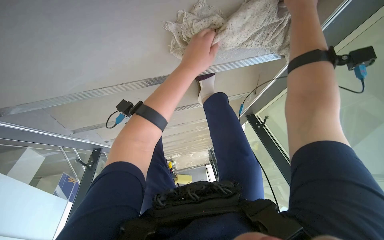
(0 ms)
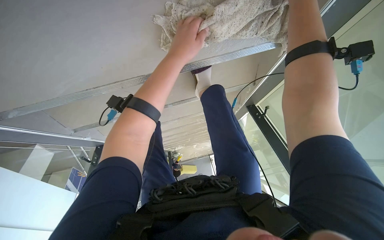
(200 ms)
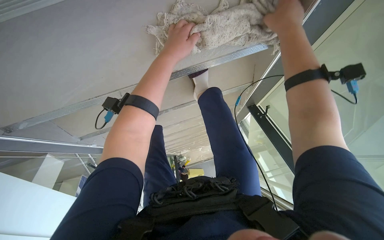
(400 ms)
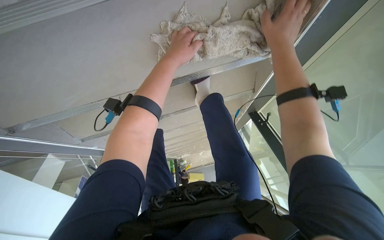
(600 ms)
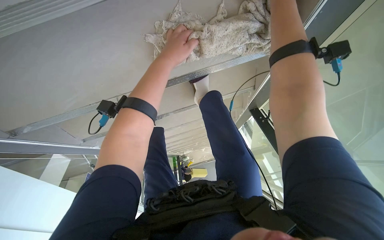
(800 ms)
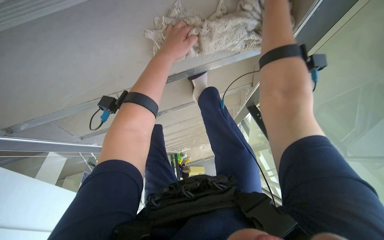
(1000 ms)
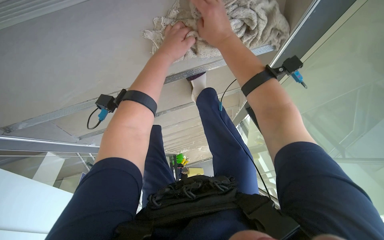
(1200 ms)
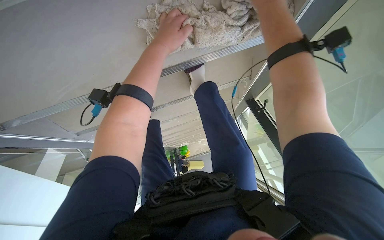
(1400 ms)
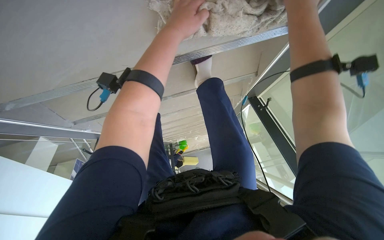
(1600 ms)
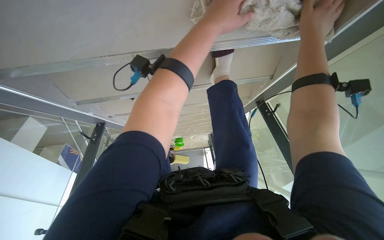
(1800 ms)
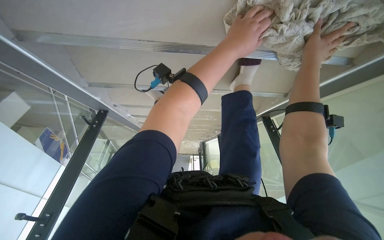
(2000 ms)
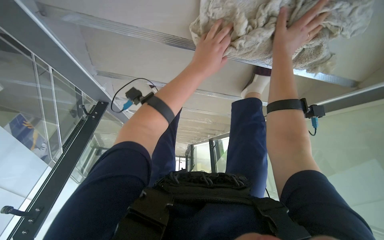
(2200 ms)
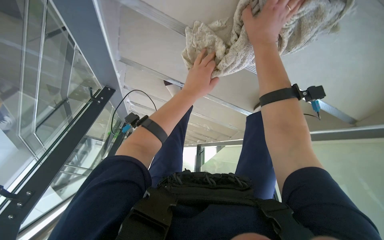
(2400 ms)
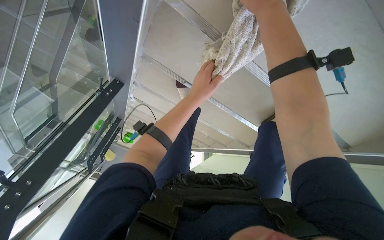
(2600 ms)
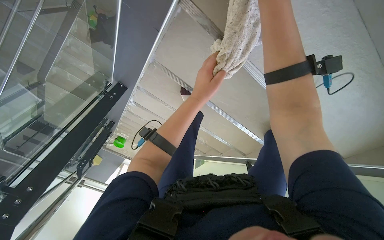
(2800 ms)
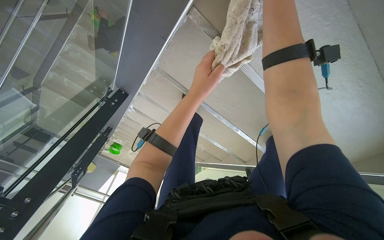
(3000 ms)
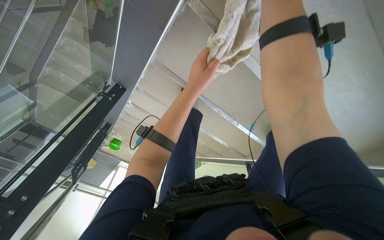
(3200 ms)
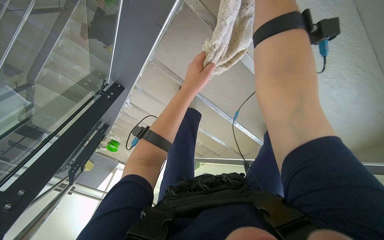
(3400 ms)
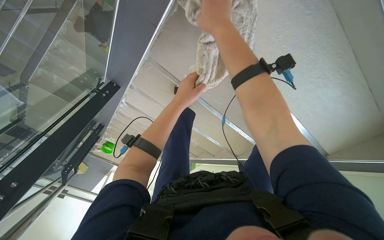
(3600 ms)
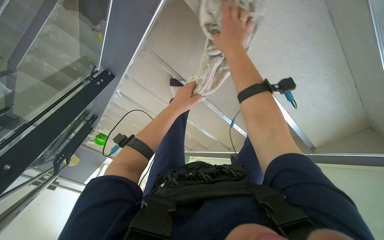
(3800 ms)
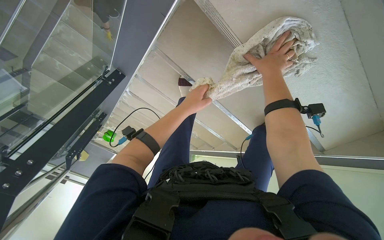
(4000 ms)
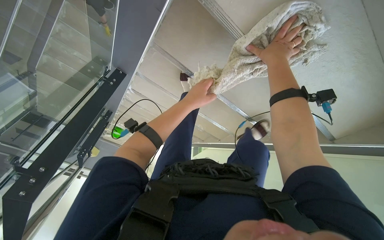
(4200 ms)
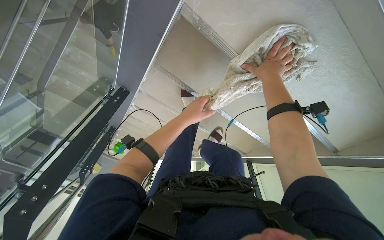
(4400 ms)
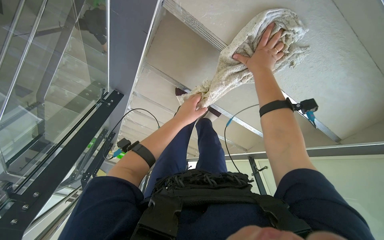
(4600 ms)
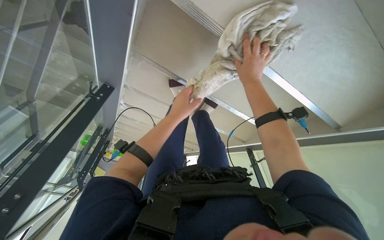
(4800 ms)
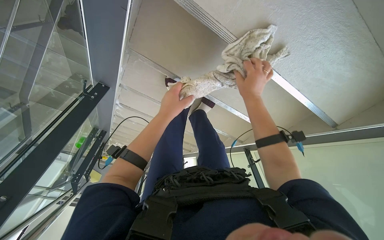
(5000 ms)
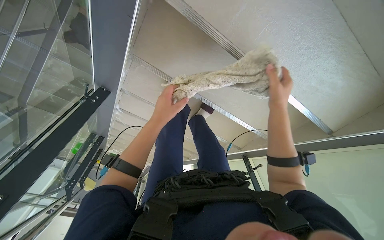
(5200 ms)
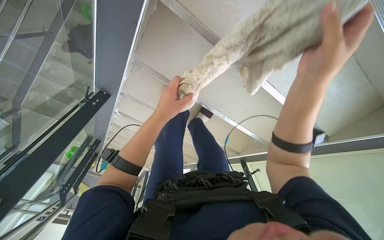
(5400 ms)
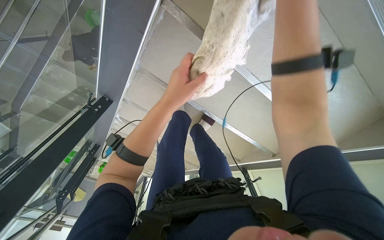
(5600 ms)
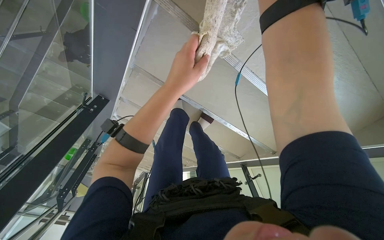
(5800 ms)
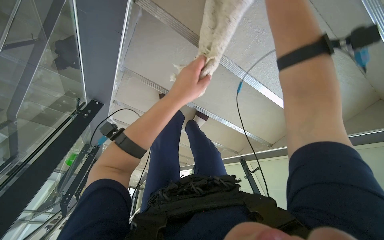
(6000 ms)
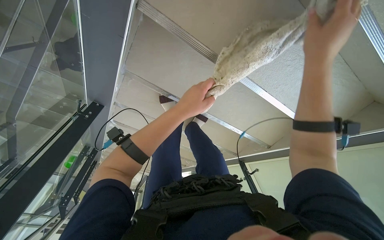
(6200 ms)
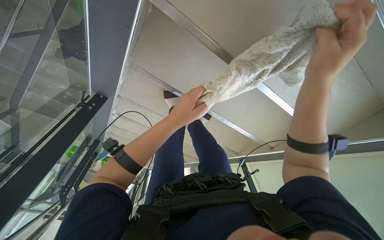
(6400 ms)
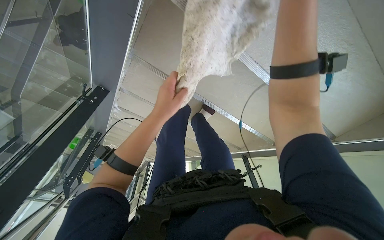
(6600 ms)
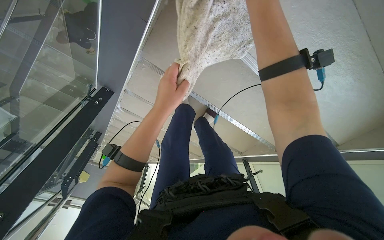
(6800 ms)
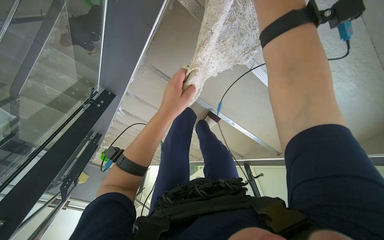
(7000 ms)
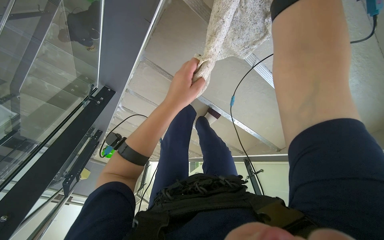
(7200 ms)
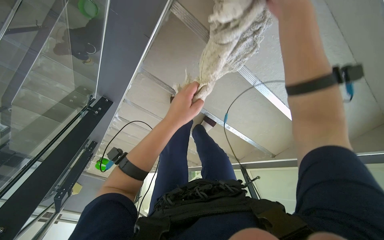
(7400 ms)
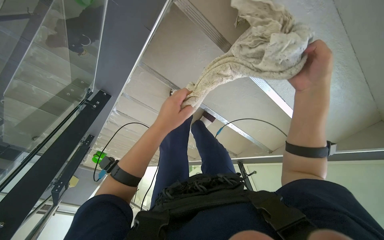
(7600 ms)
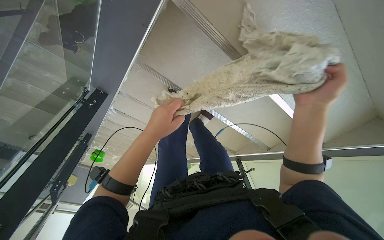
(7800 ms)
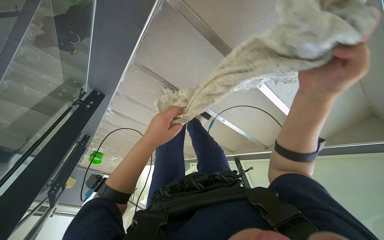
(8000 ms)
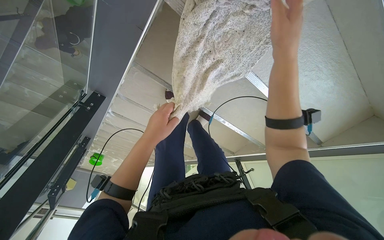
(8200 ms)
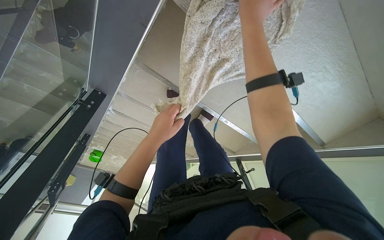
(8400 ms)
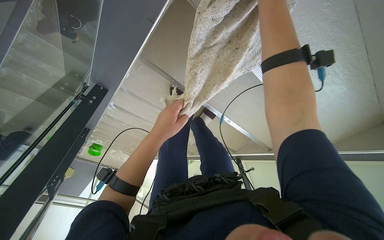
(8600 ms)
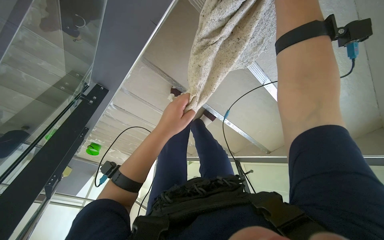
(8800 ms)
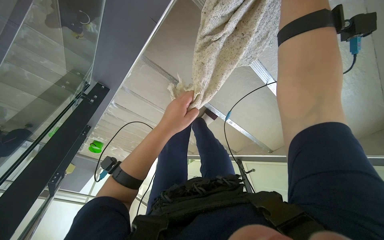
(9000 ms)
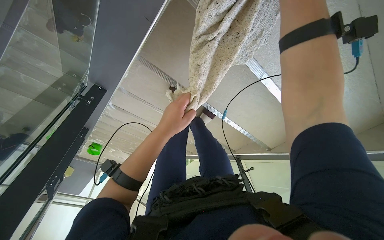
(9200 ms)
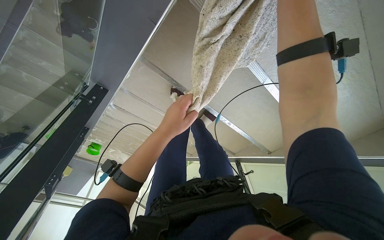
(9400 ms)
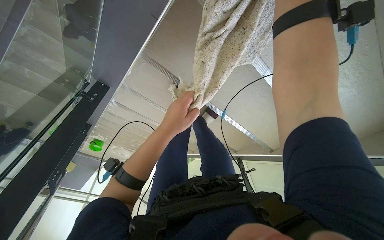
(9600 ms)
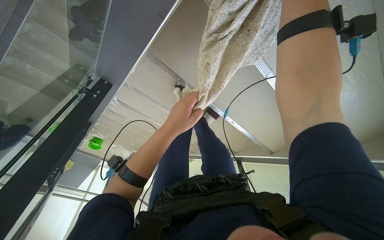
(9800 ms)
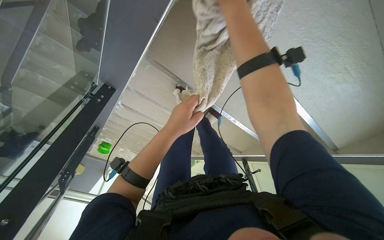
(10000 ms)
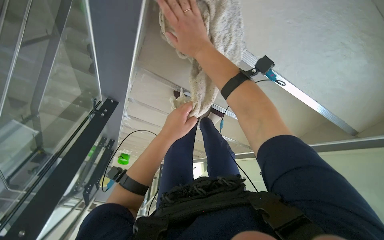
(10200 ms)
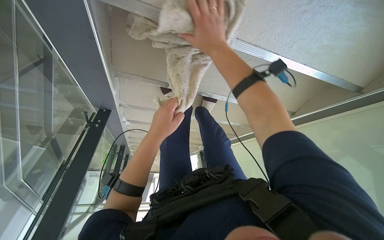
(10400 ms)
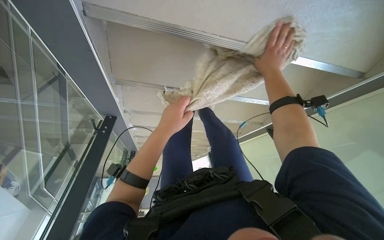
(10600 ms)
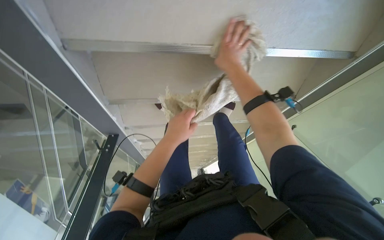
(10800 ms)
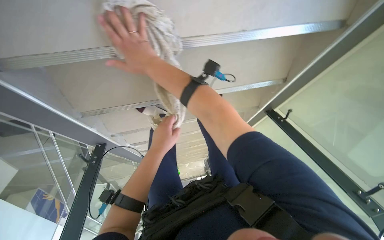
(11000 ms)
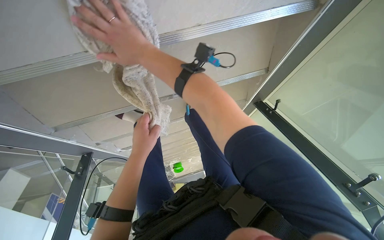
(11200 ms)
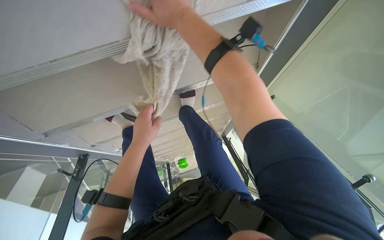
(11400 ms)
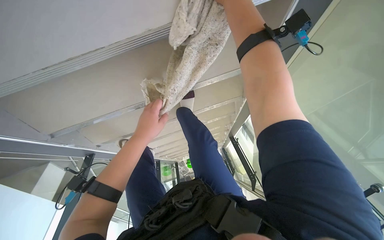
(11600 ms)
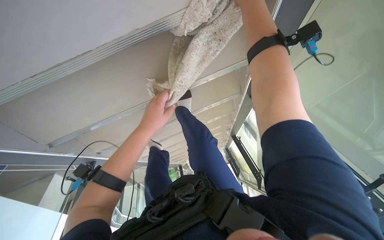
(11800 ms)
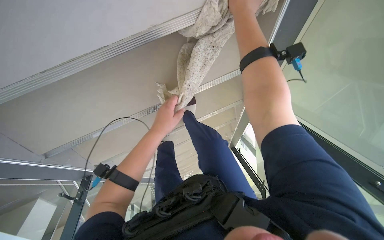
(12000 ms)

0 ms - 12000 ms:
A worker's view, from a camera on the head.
Job: wiping surfaces.
The whole recording: Wiping stairs and railings. The worker wipes the glass railing and the underside of the stairs with a cloth.
0 ms - 1600 ms: The hands are busy where they are.
1600 ms - 3000 ms: The wearer looks about 20 degrees further upward. Everything in view rotates some 35 degrees clockwise.
3000 ms - 4400 ms: The left hand is displaced down the picture by some 10 cm.
4400 ms - 6000 ms: The right hand is displaced nearer to the camera by roughly 20 cm.
10400 ms - 12000 ms: Everything in view rotates some 30 degrees counterclockwise.

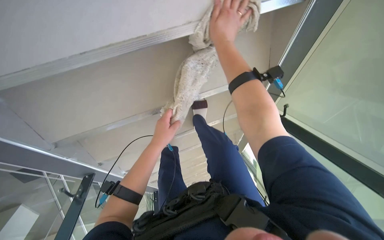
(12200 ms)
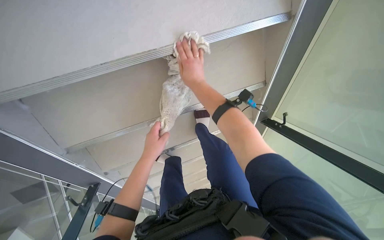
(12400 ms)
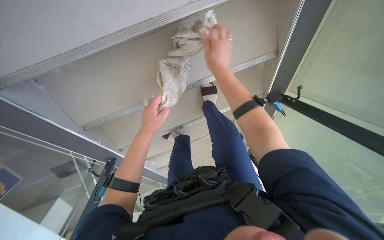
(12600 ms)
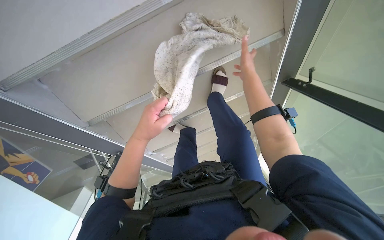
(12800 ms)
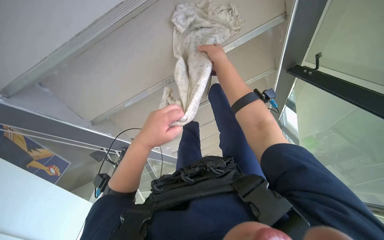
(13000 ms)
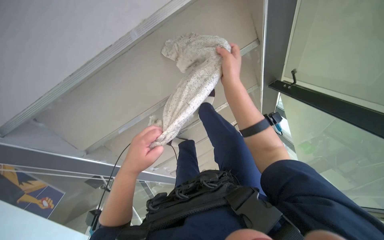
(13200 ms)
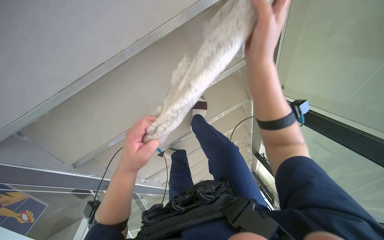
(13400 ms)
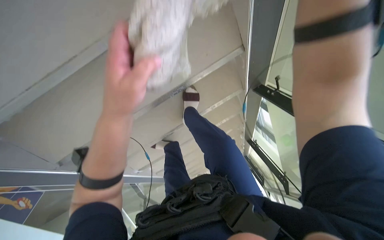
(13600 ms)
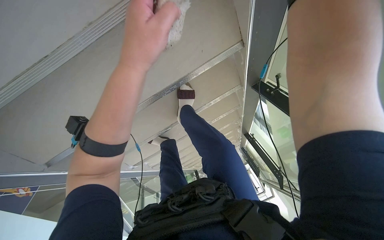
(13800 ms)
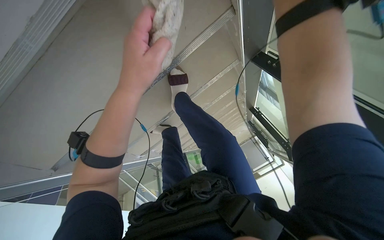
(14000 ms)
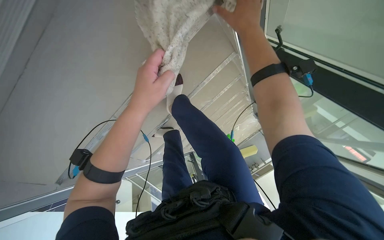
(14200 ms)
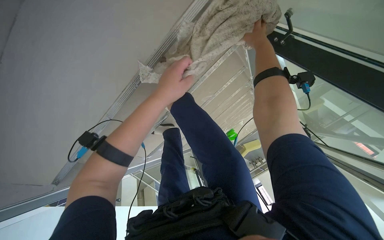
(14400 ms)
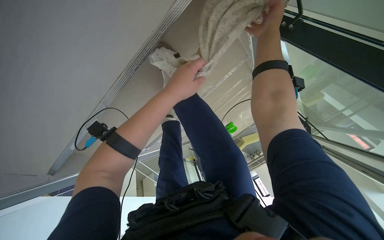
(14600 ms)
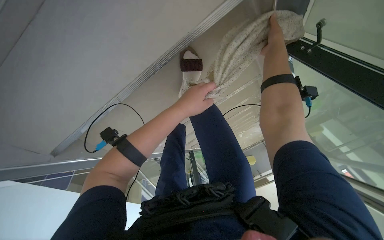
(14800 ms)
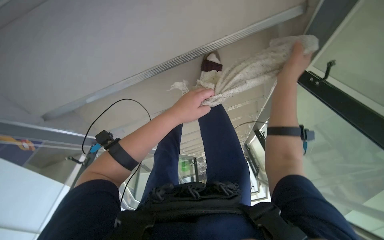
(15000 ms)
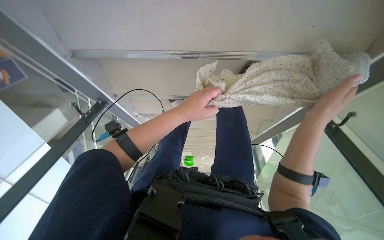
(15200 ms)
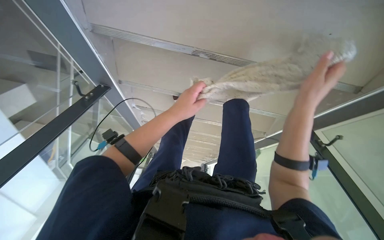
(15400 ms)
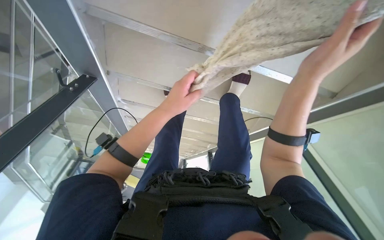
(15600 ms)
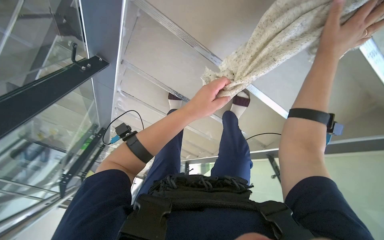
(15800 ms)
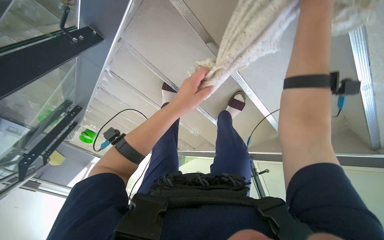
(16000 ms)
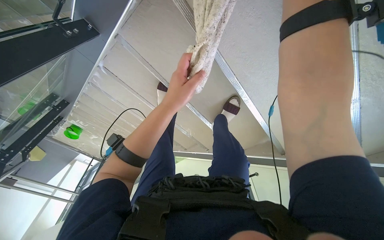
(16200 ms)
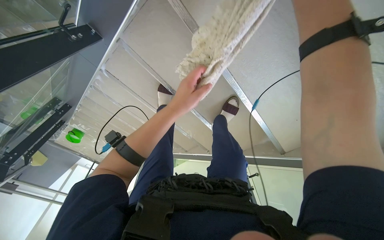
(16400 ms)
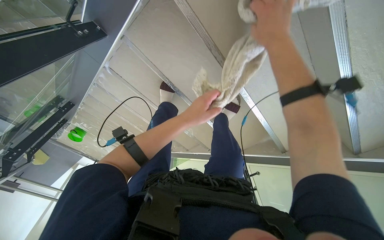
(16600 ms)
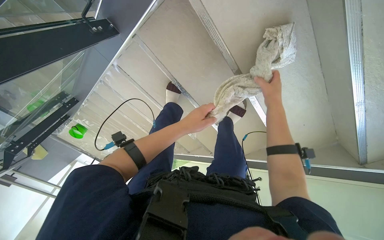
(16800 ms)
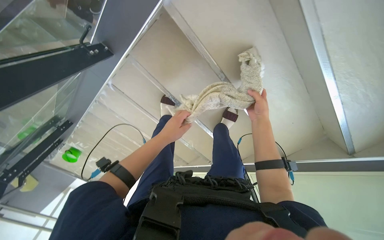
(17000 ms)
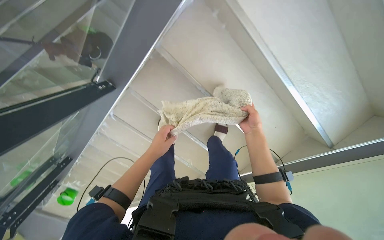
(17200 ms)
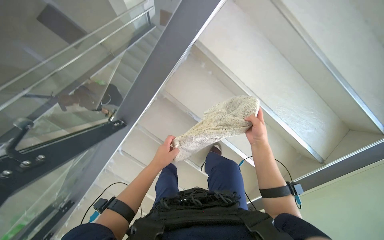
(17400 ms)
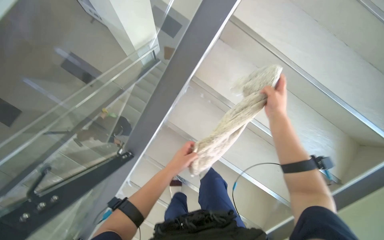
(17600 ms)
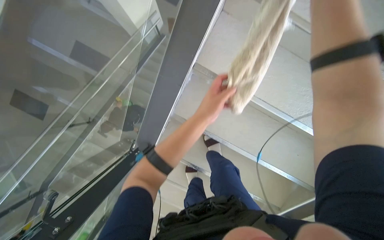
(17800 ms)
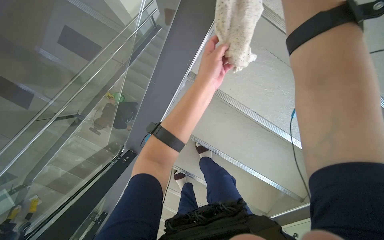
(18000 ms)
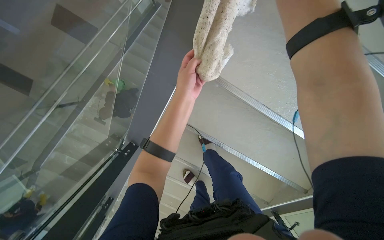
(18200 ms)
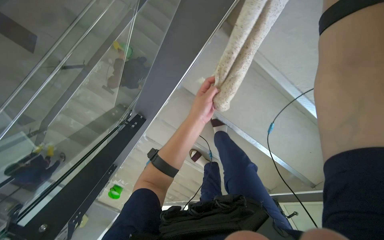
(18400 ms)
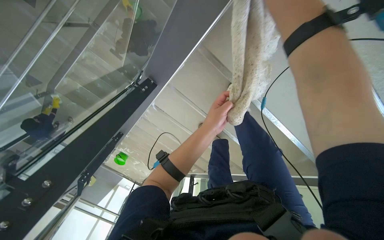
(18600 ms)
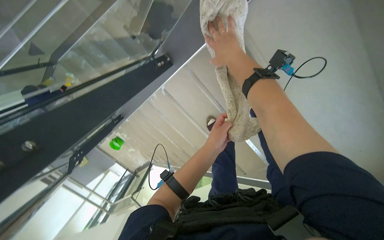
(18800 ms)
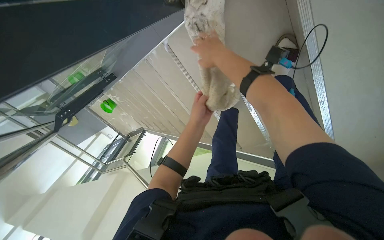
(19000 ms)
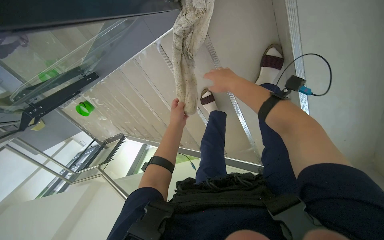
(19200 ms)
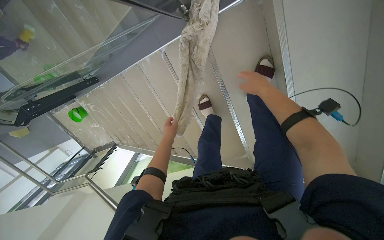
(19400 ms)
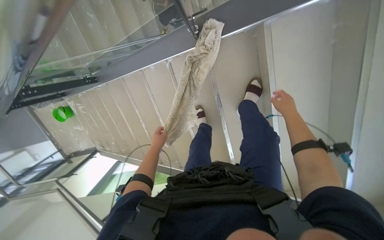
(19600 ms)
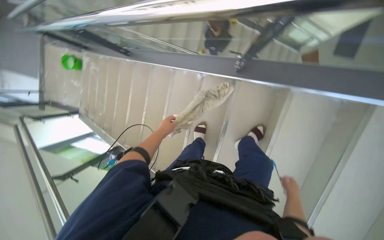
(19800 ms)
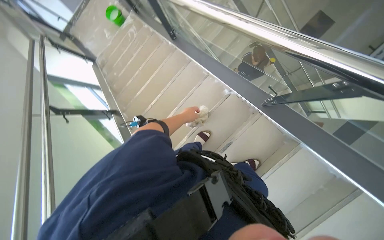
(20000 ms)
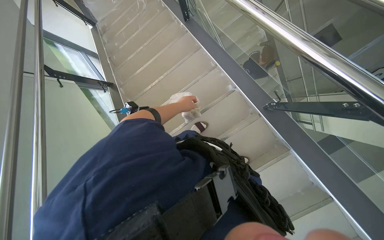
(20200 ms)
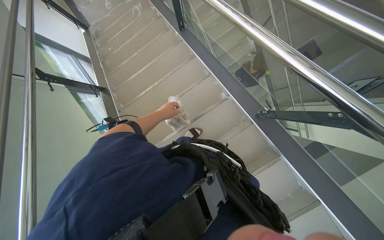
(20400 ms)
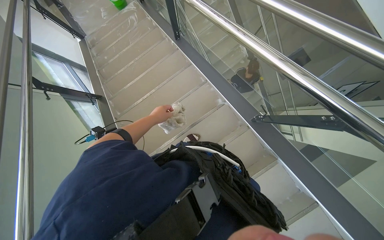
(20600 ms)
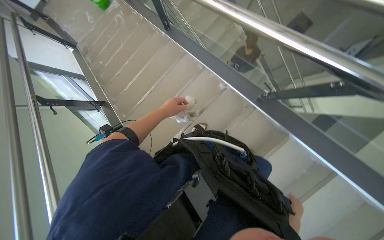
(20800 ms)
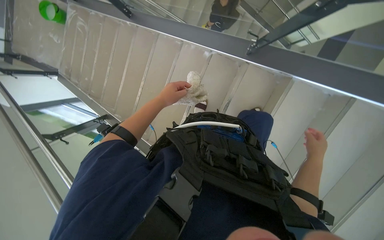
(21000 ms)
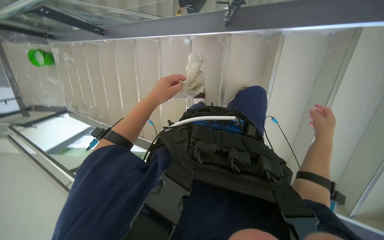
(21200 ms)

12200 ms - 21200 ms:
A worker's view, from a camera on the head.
Job: wiping surfaces.
The whole recording: Wiping stairs and railings. The worker wipes the glass railing and the underside of the stairs with a cloth.
12200 ms - 13800 ms: The left hand travels up the picture and nearer to the camera by roughly 30 cm; the right hand goes nearer and farther, roughly 25 cm each way, reversing 2 times.
13800 ms - 15200 ms: The scene rotates clockwise by about 25 degrees.
15200 ms - 16600 ms: The camera sweeps to the right, by about 30 degrees. The scene rotates clockwise by roughly 30 degrees.
16600 ms - 18200 ms: The view tilts about 25 degrees upward.
18200 ms - 19800 ms: The camera is carried approximately 70 cm. The view pans to the right by approximately 20 degrees. Everything in view rotates some 70 degrees clockwise.
19800 ms - 21200 ms: The view tilts some 15 degrees downward.
